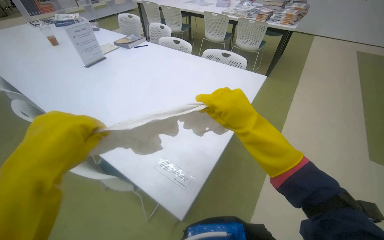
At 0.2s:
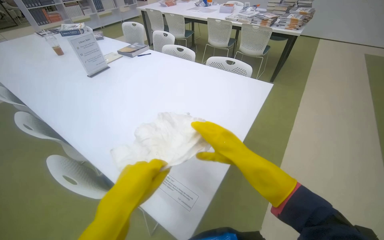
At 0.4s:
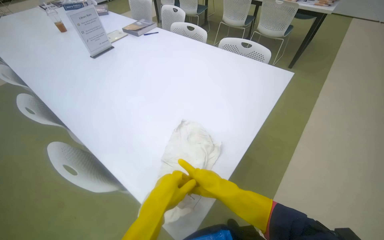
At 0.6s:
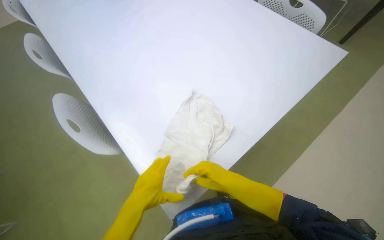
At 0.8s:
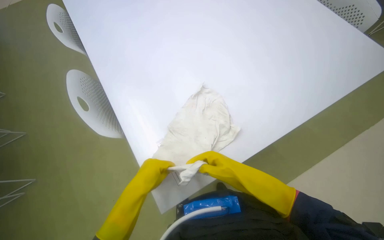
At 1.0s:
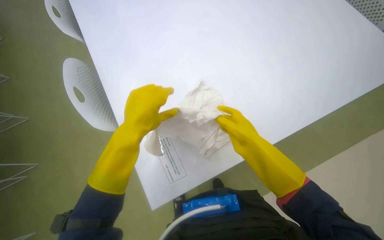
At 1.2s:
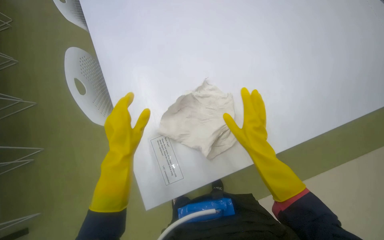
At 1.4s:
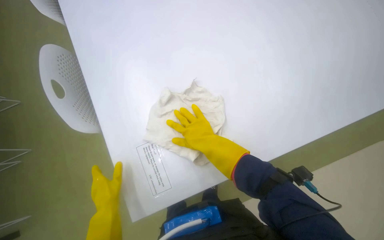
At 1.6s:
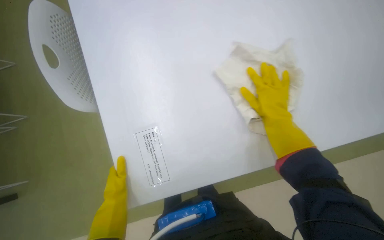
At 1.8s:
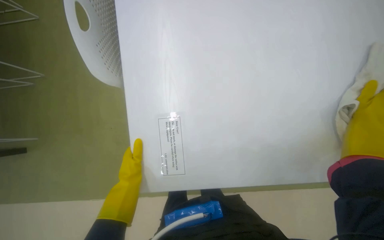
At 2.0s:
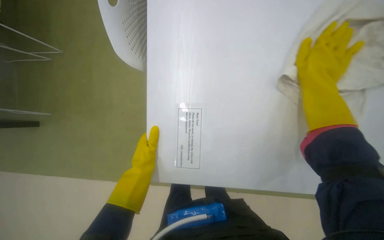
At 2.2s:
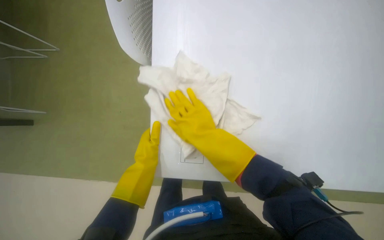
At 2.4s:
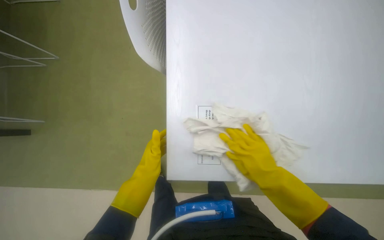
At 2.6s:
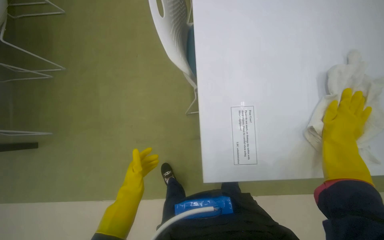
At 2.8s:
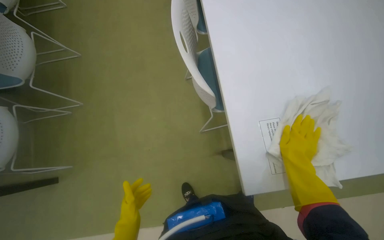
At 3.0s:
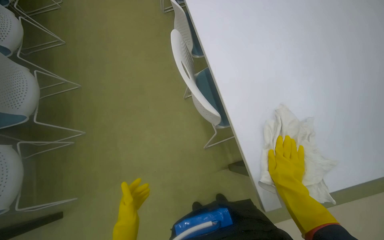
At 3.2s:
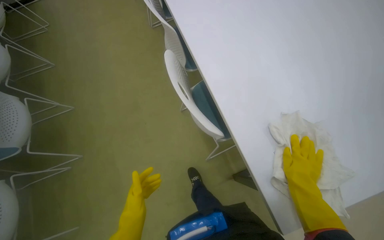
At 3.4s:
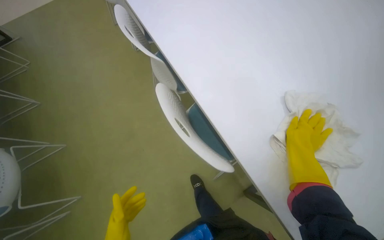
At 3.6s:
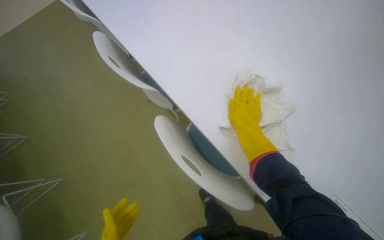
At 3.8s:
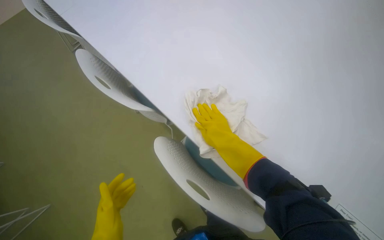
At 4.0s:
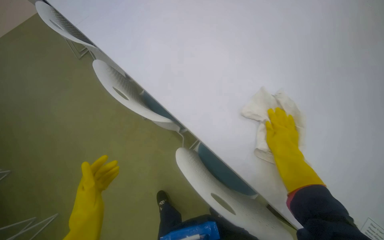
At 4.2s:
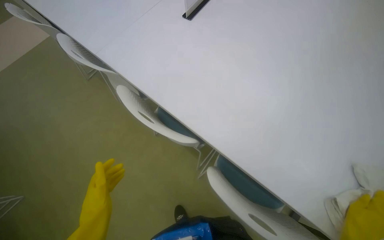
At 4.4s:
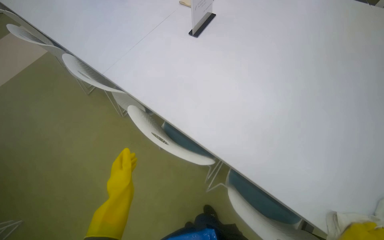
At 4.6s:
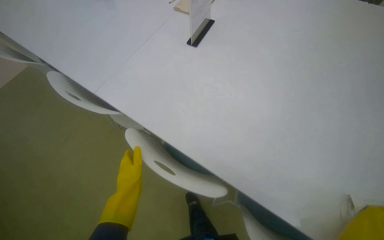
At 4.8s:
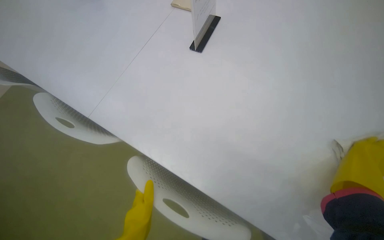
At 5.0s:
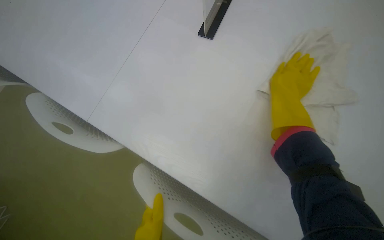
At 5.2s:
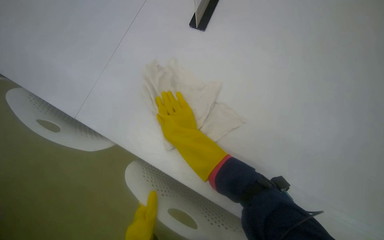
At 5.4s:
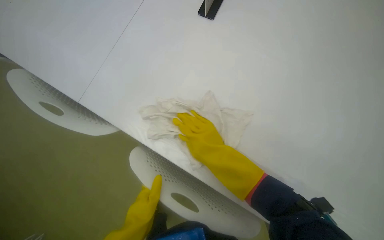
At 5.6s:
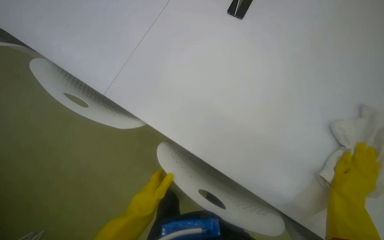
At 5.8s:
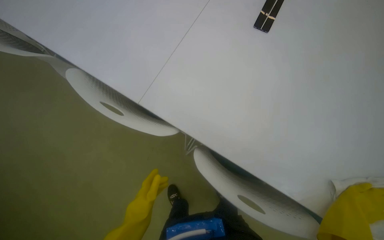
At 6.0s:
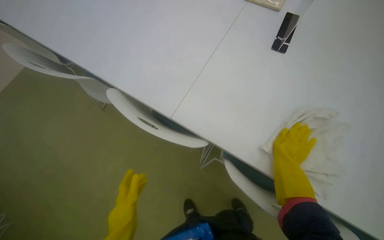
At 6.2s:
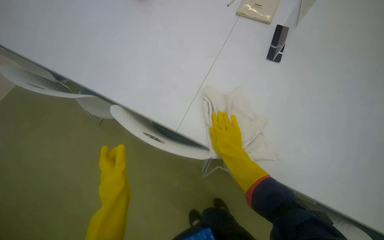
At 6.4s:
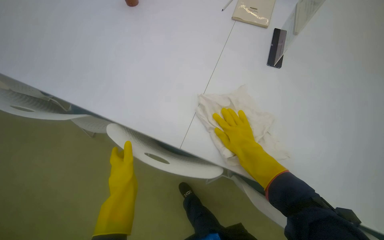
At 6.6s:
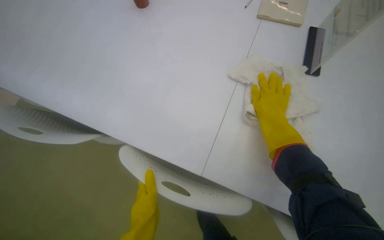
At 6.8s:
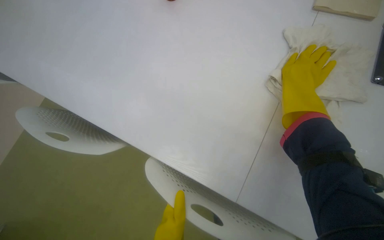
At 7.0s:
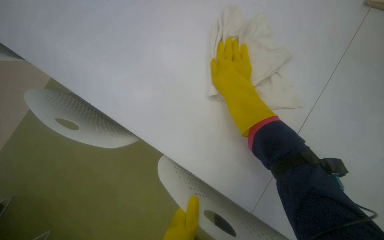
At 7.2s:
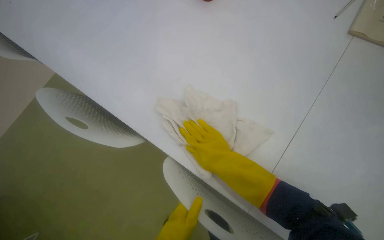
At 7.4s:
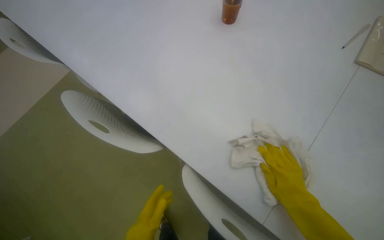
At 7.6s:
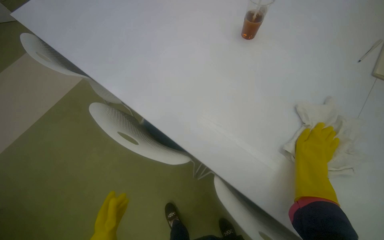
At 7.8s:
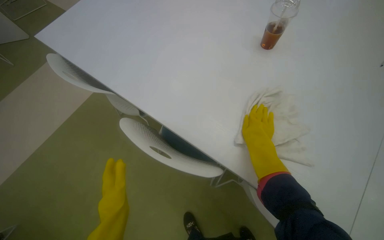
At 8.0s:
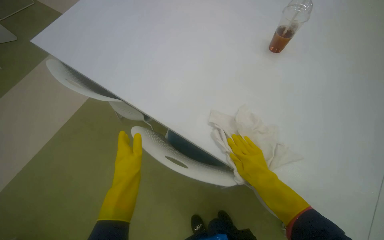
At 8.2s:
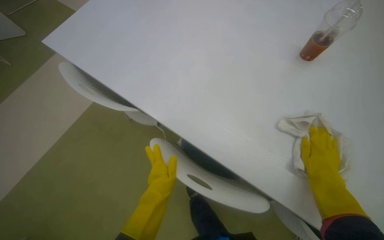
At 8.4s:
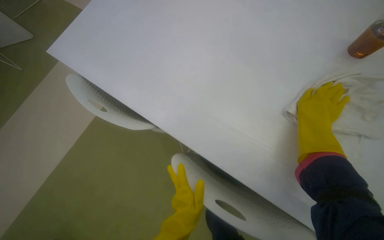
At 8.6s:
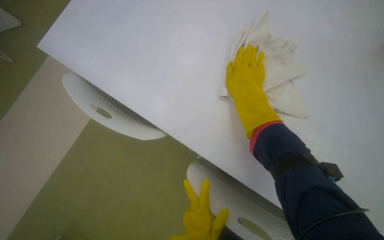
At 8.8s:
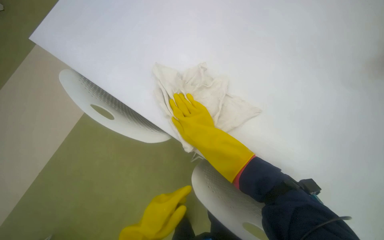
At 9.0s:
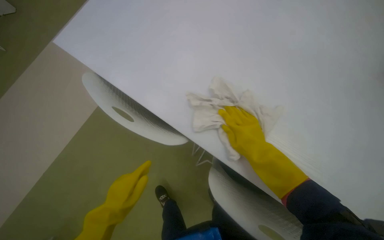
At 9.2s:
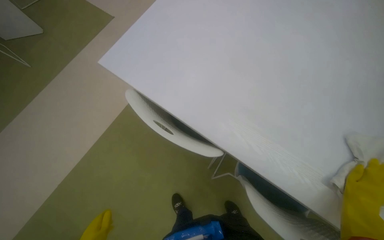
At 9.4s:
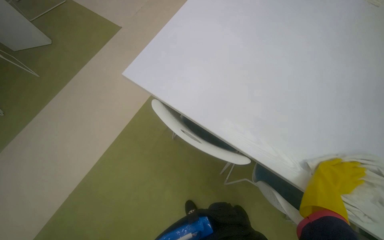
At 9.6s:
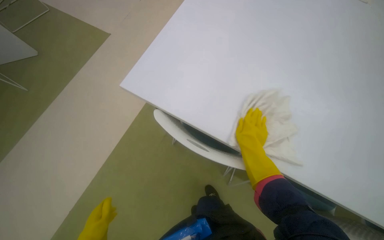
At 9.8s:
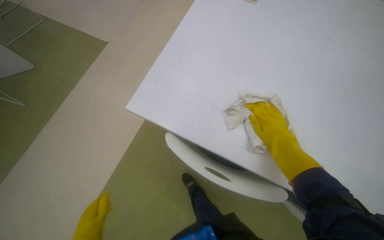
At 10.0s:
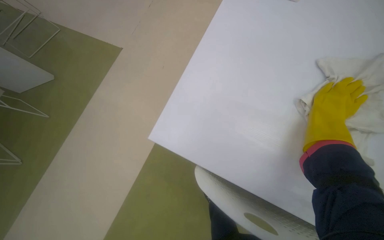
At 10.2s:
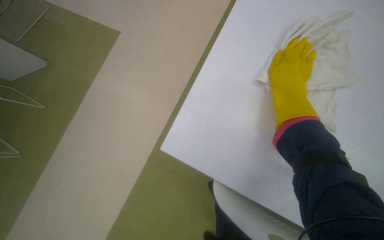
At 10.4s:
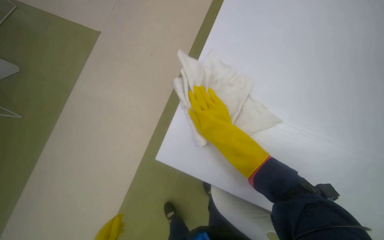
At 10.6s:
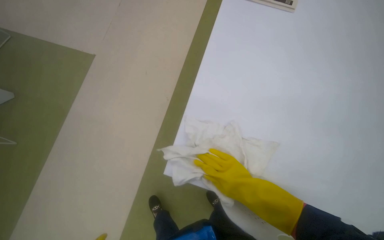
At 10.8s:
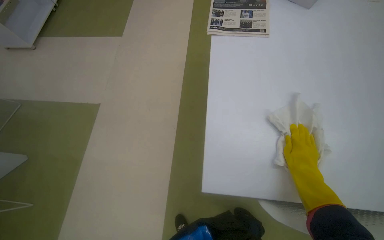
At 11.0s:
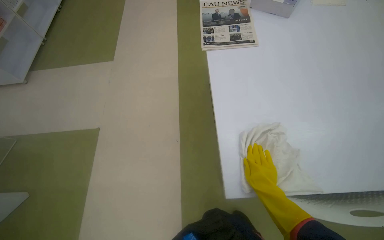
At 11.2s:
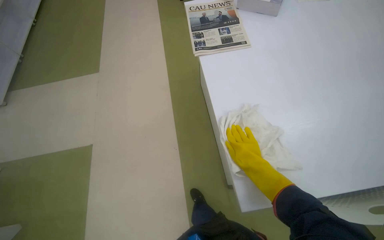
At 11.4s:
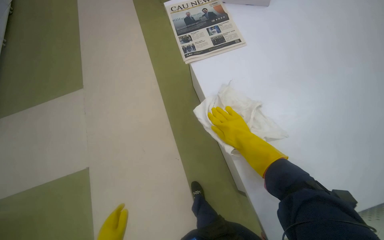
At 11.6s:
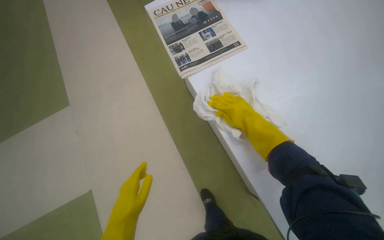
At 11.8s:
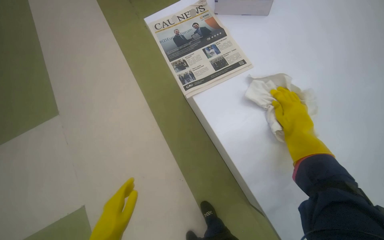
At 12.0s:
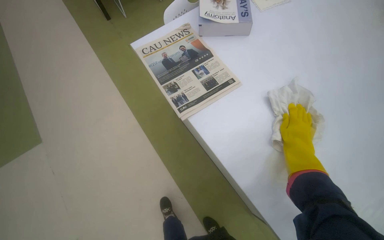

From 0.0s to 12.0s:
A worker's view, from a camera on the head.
Job: wiping surfaces.
The whole recording: Cleaning table surface. The worker wipes the table surface with a cloth.
From 0.0s to 1.6s: The camera is carried about 40 cm. The head rotates some 35 degrees to the left. The view tilts some 40 degrees downward.
From 1.6s to 3.0s: The right hand swings left and right, some 35 cm each way, with 2 reversals, while the left hand travels down the picture by about 20 cm.
From 7.6s to 9.0s: The wearer moves roughly 50 cm.
From 9.0s to 10.4s: The head travels roughly 50 cm.
From 10.4s to 12.0s: The camera is carried some 50 cm. The wearer looks approximately 50 degrees further to the right.

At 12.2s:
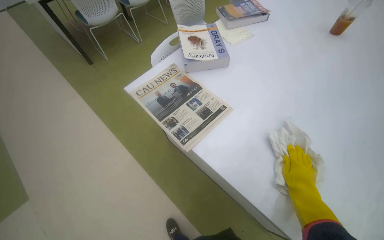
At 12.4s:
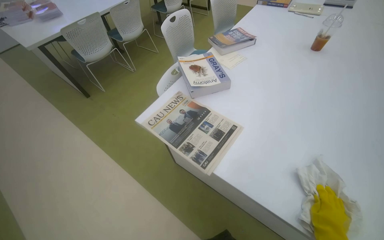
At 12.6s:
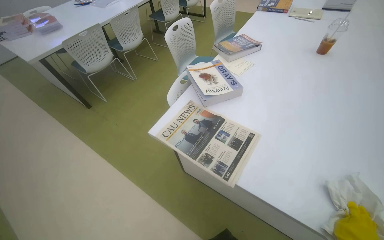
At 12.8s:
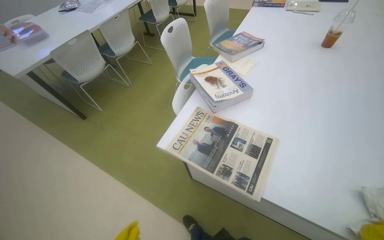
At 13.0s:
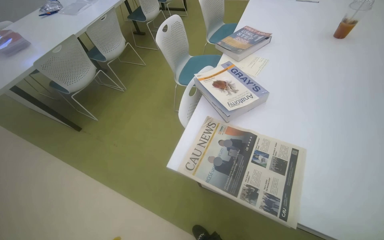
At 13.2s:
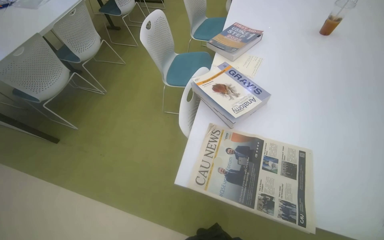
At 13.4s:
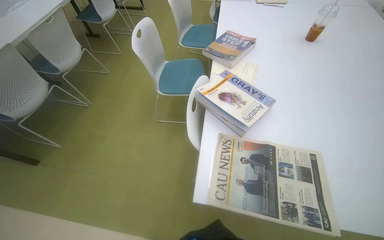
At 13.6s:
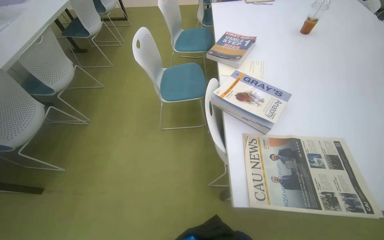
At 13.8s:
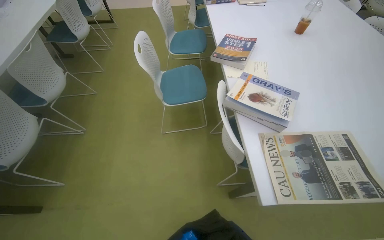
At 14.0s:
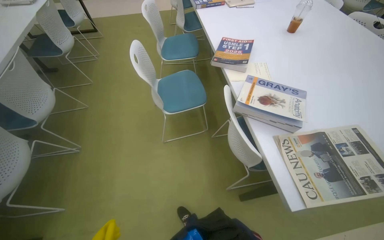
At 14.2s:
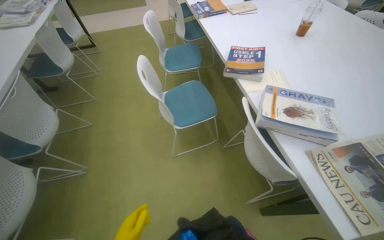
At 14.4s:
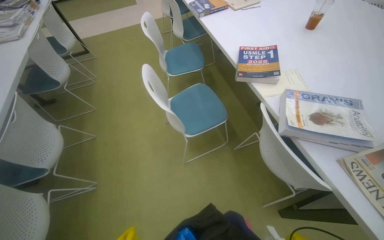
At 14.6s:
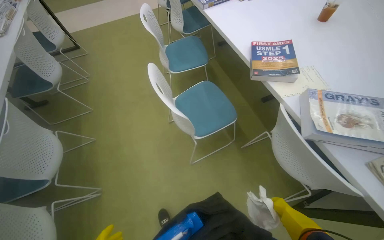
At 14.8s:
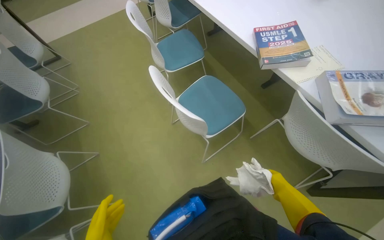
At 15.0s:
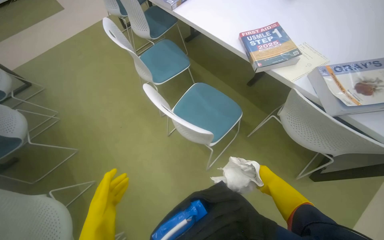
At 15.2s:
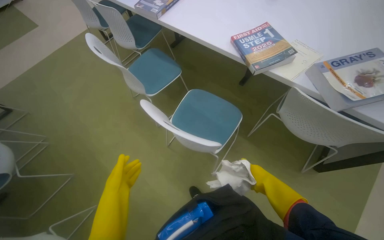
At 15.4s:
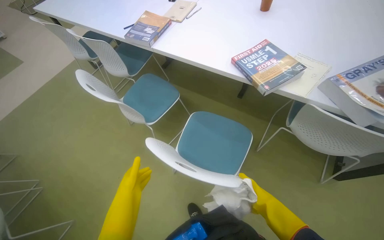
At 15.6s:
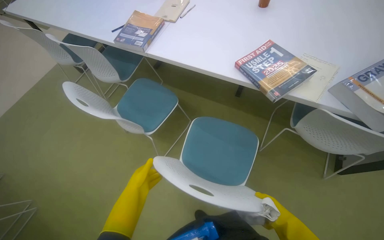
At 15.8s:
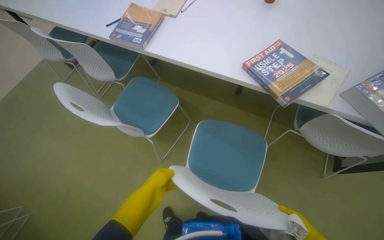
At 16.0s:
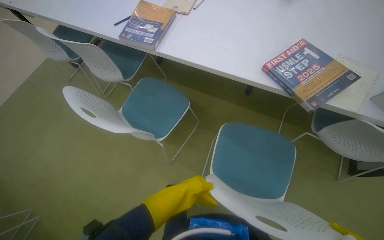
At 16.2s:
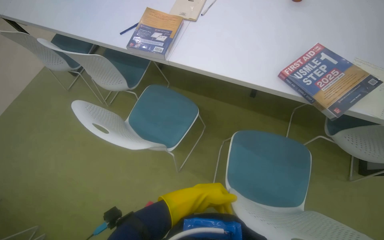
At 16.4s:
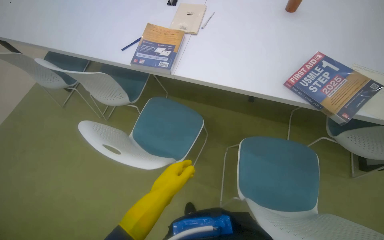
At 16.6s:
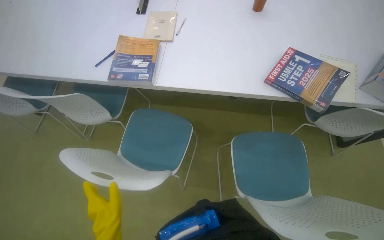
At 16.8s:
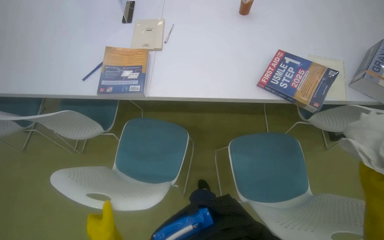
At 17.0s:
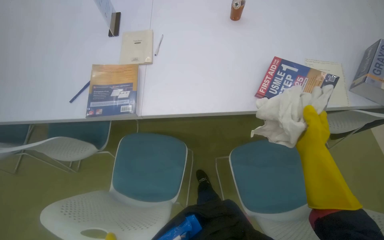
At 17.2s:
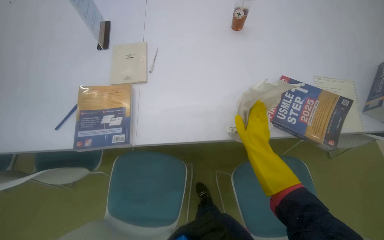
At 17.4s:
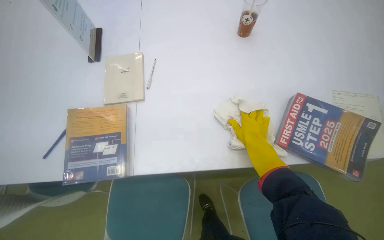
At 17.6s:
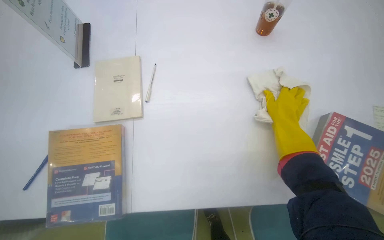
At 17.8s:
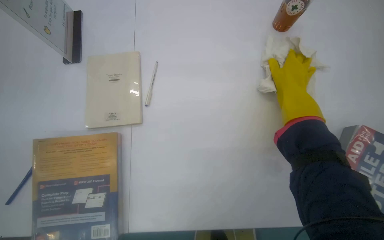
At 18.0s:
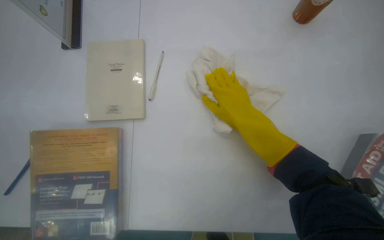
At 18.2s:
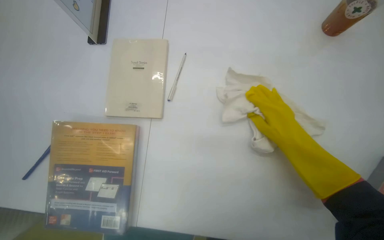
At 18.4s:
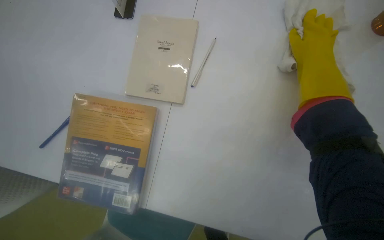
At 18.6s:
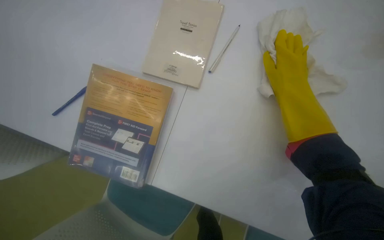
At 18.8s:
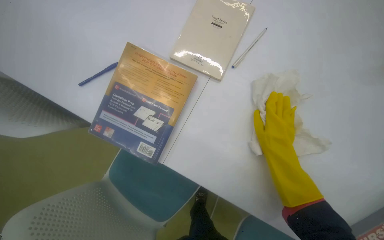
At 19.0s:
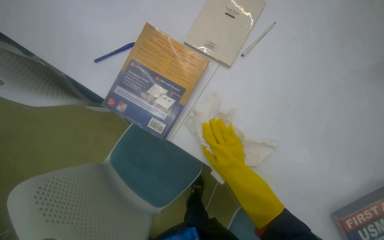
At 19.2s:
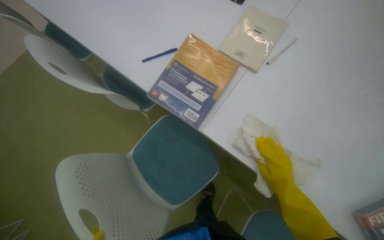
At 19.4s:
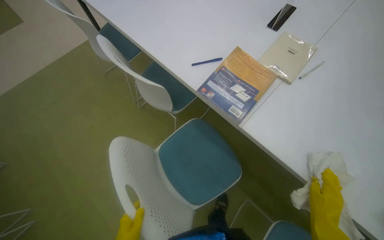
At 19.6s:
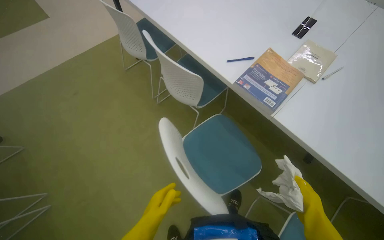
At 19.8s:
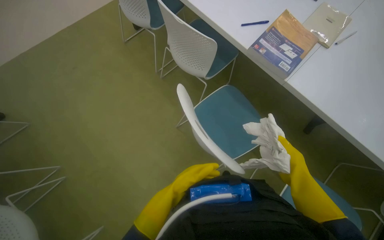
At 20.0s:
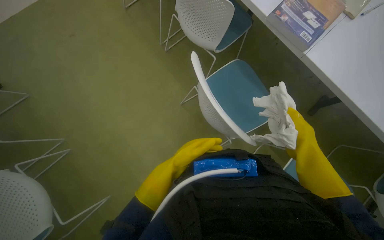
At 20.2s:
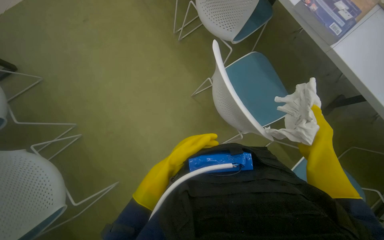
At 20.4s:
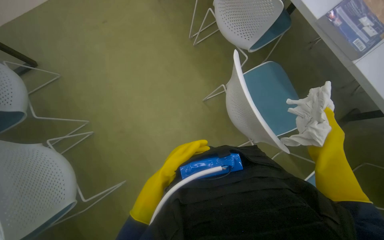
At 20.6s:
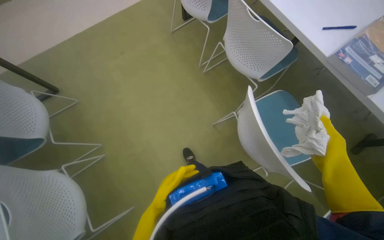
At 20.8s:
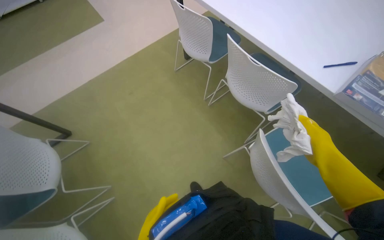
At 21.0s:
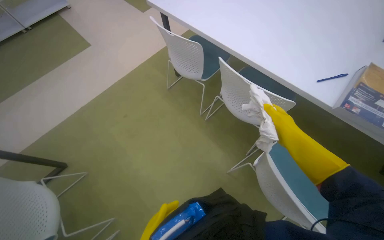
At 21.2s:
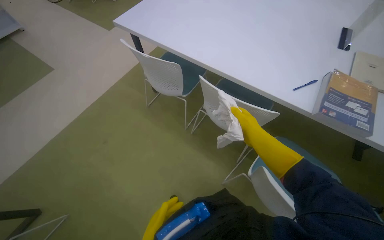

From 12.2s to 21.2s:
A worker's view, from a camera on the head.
Job: wiping surfaces.
The whole recording: Cleaning table surface. The worker wipes the table surface with a cloth.
From 12.2s to 13.8s: The wearer moves roughly 90 cm. The head rotates roughly 50 degrees to the right.
From 13.8s to 15.2s: The camera travels about 80 cm. The head turns to the right by roughly 45 degrees.
From 15.2s to 16.6s: The camera is carried roughly 70 cm. The wearer looks some 30 degrees further to the right.
From 16.6s to 18.2s: The camera is carried approximately 70 cm. The wearer looks some 15 degrees further downward.
From 18.2s to 19.8s: The camera travels some 80 cm. The scene turns approximately 40 degrees clockwise in the picture.
